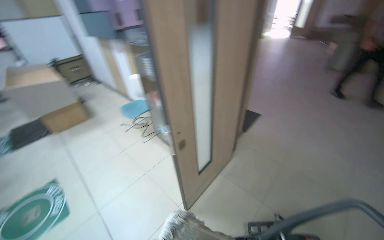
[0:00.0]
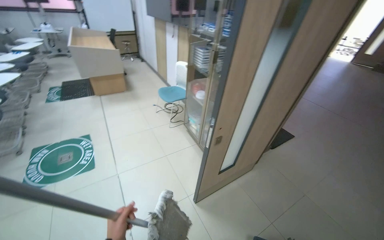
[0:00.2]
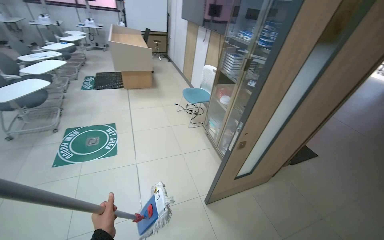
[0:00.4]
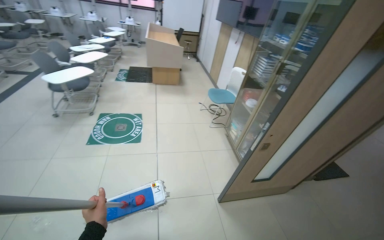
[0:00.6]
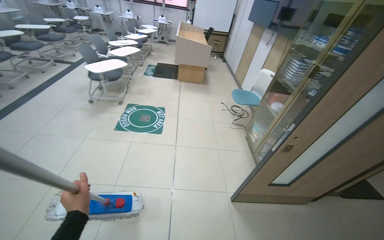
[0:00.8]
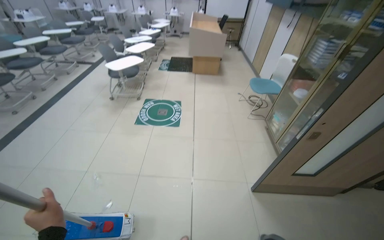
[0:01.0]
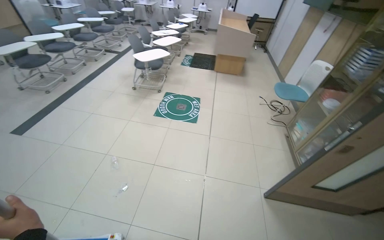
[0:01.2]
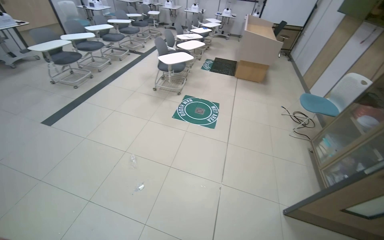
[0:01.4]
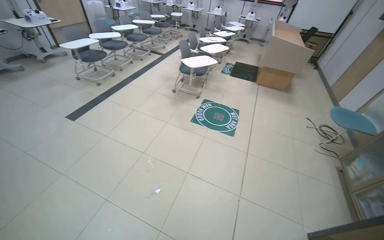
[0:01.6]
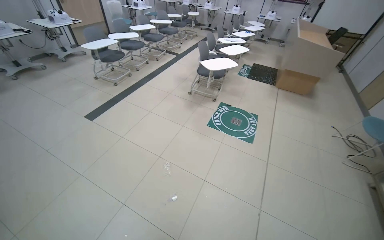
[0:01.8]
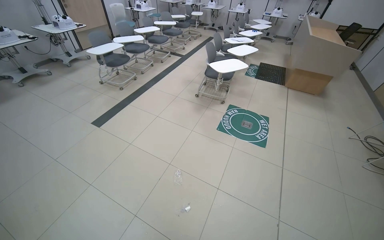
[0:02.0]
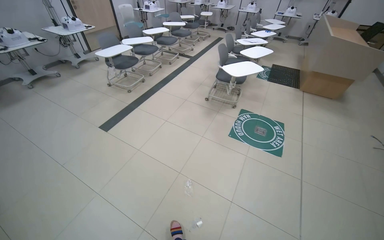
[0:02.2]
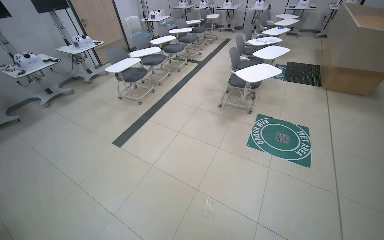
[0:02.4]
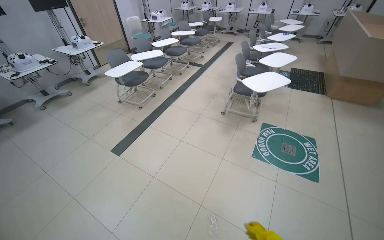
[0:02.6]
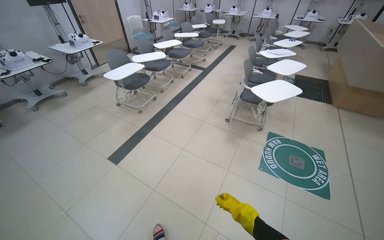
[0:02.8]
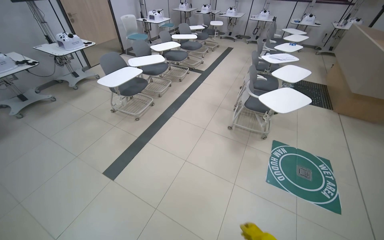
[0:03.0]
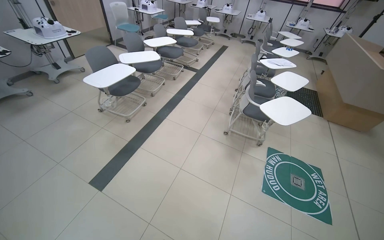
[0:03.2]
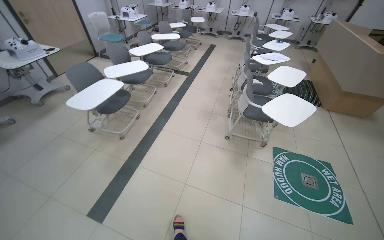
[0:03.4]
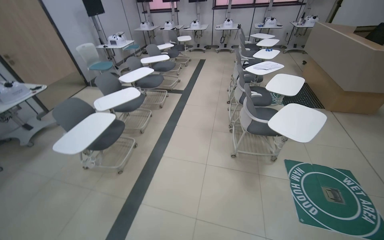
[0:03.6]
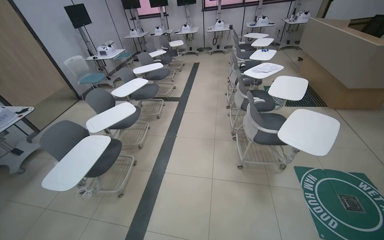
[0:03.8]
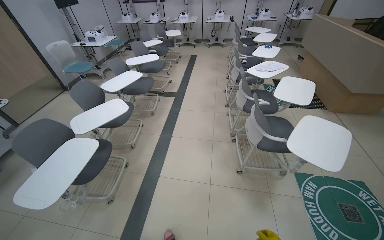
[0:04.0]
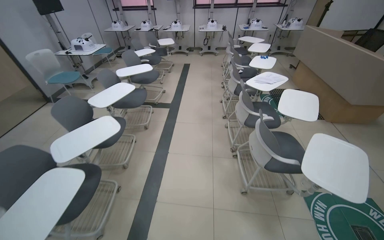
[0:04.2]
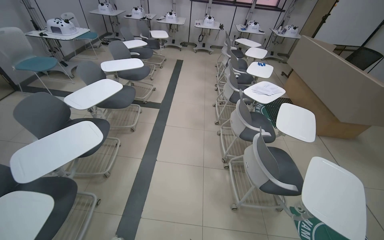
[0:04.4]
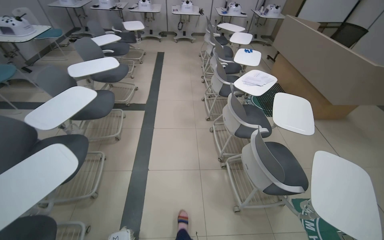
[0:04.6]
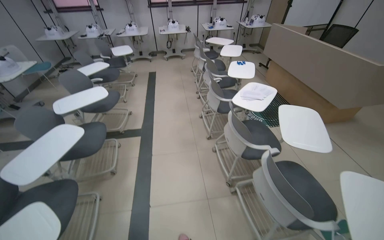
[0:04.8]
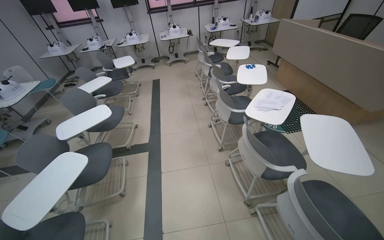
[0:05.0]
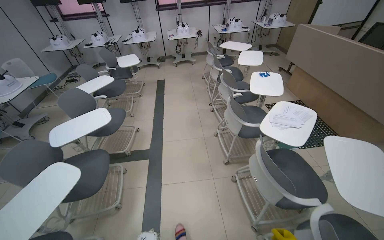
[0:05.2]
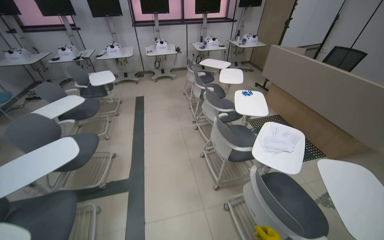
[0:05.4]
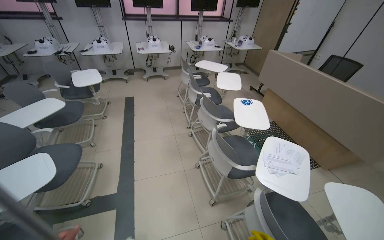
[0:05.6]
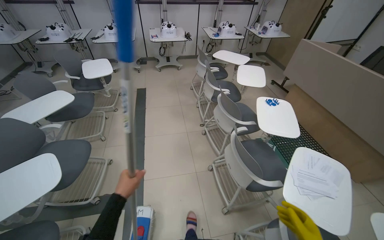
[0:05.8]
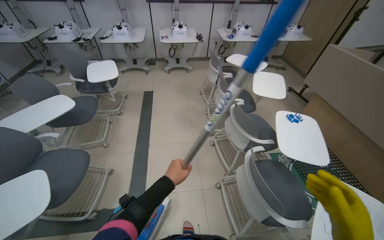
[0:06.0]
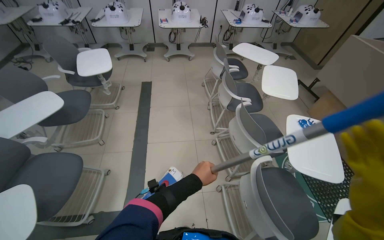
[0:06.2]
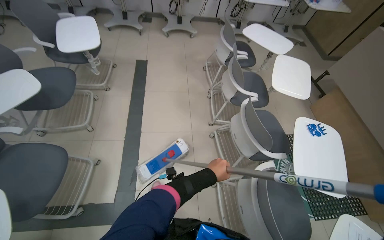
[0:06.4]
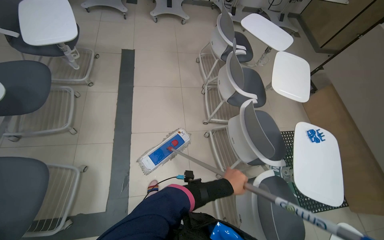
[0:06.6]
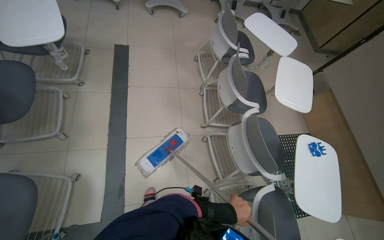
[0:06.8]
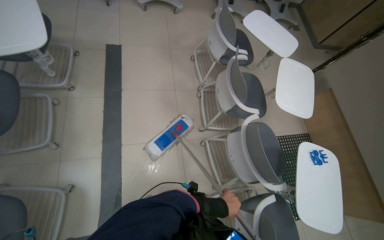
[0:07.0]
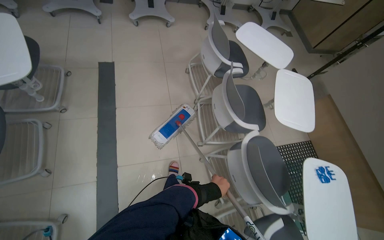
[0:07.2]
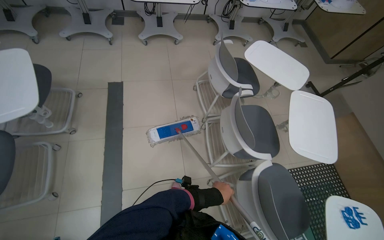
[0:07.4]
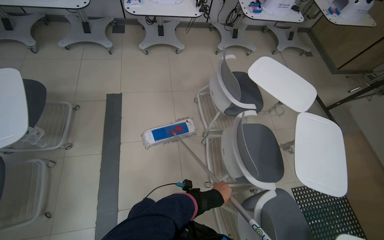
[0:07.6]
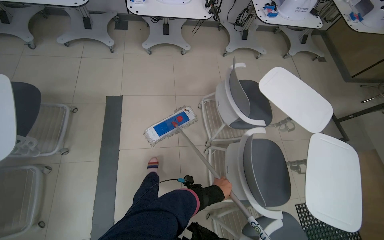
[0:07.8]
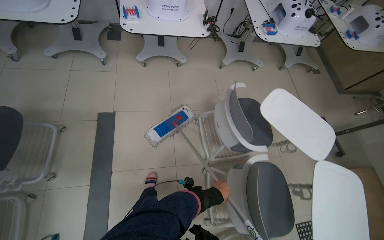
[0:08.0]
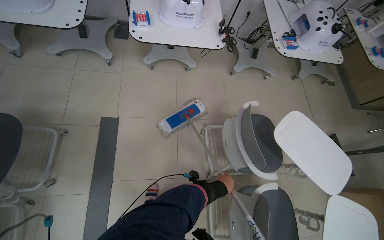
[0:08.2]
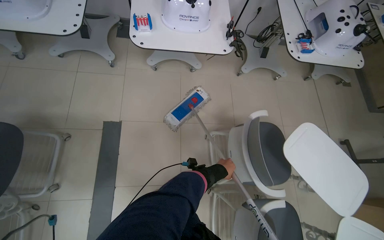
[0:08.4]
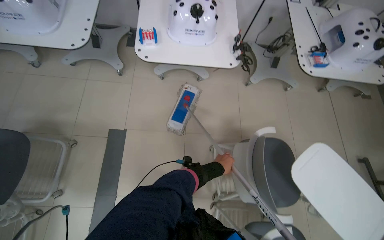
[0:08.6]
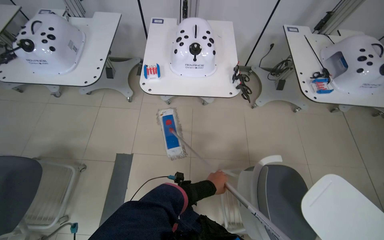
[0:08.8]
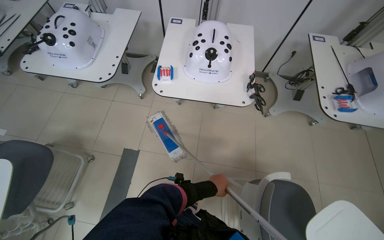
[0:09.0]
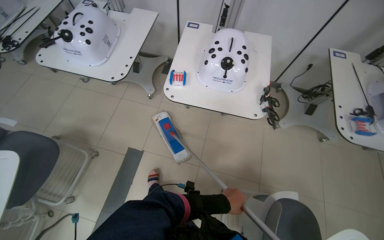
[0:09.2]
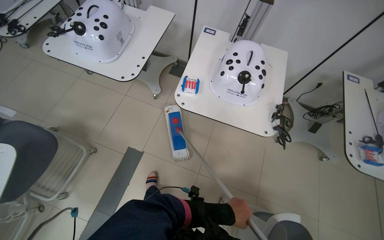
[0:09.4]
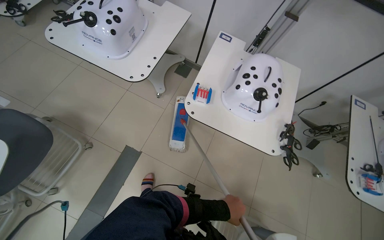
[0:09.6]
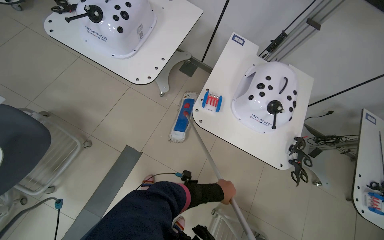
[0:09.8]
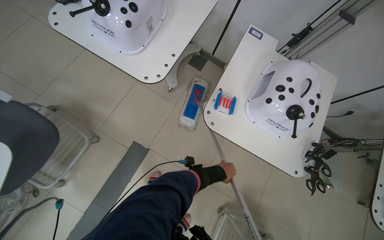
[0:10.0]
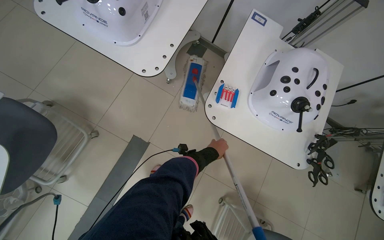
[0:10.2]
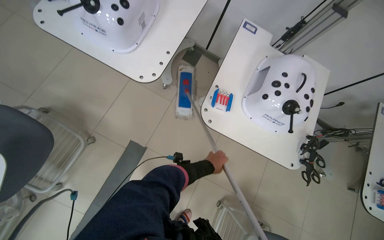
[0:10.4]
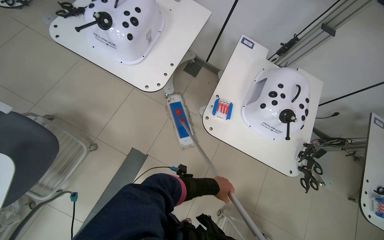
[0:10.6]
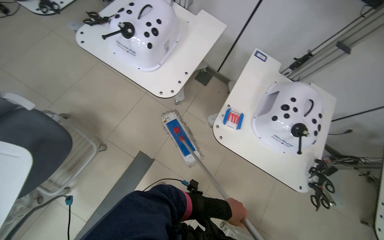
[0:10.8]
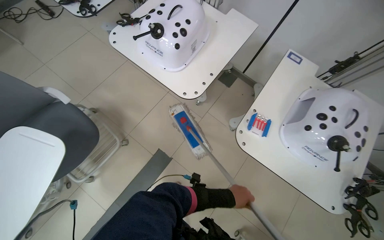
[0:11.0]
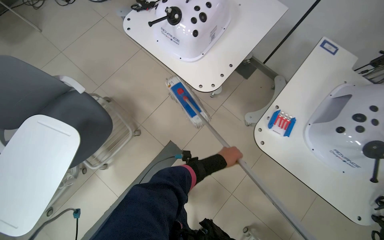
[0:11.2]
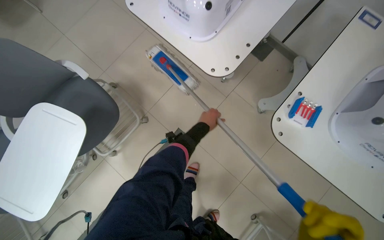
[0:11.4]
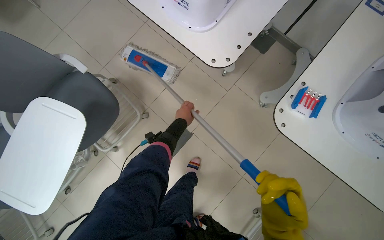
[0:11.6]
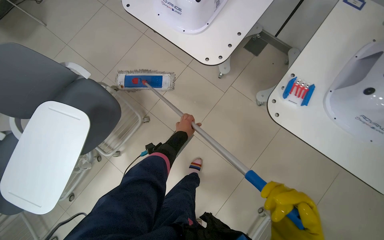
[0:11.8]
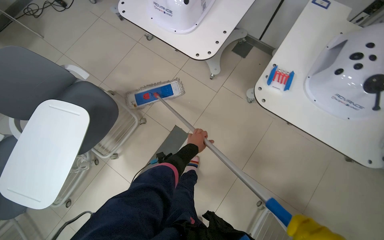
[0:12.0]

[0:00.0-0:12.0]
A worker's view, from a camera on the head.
Job: mopping floor.
The whole recording: Mopping tiled floor. The worker mops the tiled floor, moving around obstacles.
0.0 to 1.6 s: The wearer moves about 2 m. The head rotates approximately 45 degrees to the left.
1.6 to 3.0 s: The head travels approximately 1 m.
3.0 to 4.4 s: The head travels roughly 1.5 m. The wearer looks some 25 degrees further to the right.
4.4 to 6.0 s: The camera is carried some 1.5 m.
6.0 to 7.6 s: The wearer moves some 1 m. The wearer looks approximately 20 degrees further downward.
7.6 to 9.0 s: The camera travels roughly 80 cm. The head turns to the left by about 20 degrees.
9.0 to 10.4 s: The wearer moves about 50 cm.
10.4 to 12.0 s: The camera sweeps to the left, by approximately 15 degrees. The left hand moves up and down the picture over about 35 cm, changing direction 2 times.

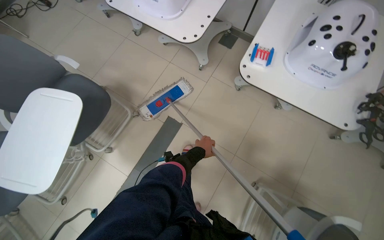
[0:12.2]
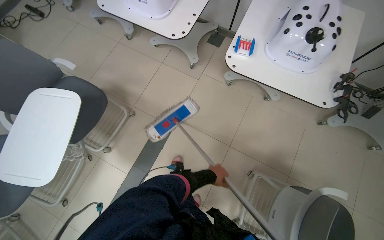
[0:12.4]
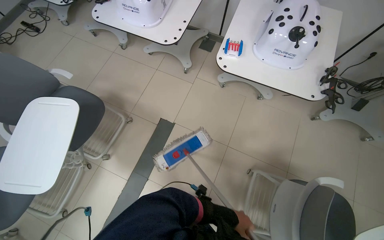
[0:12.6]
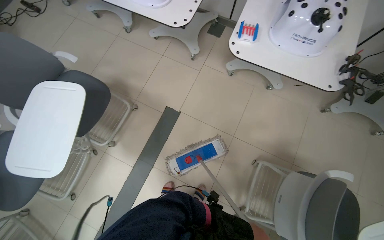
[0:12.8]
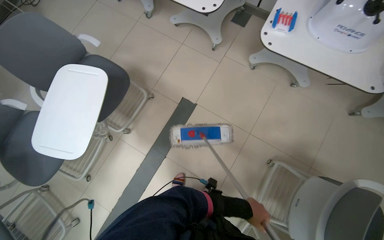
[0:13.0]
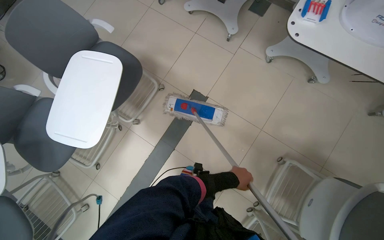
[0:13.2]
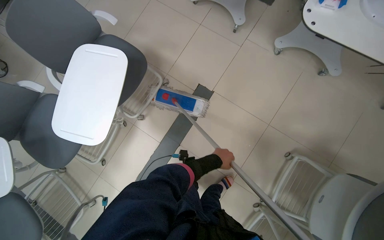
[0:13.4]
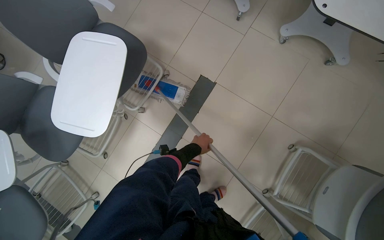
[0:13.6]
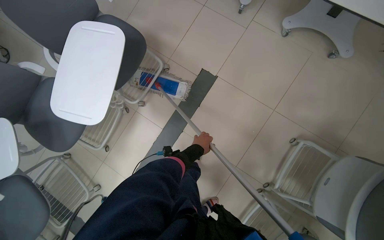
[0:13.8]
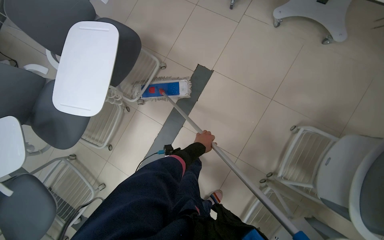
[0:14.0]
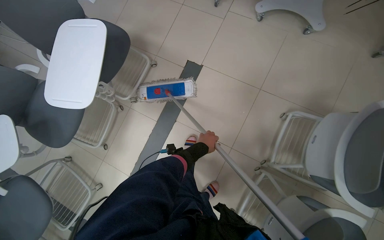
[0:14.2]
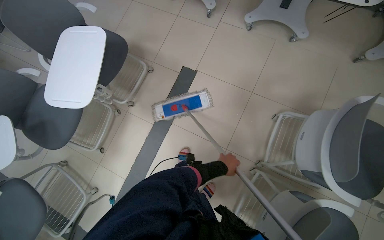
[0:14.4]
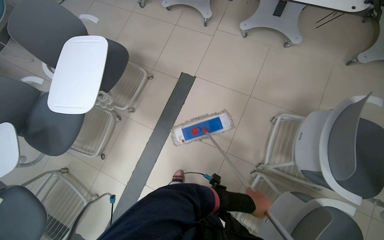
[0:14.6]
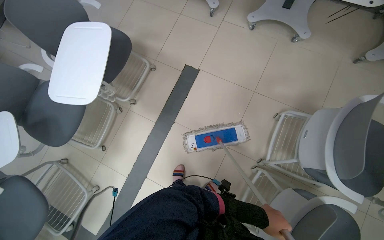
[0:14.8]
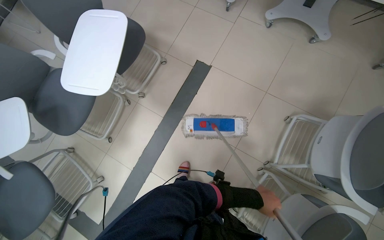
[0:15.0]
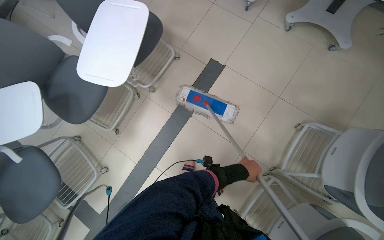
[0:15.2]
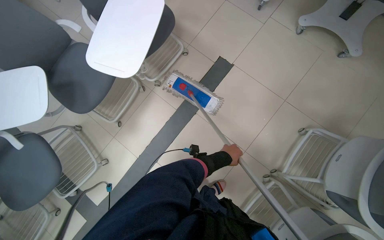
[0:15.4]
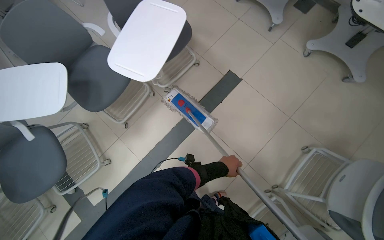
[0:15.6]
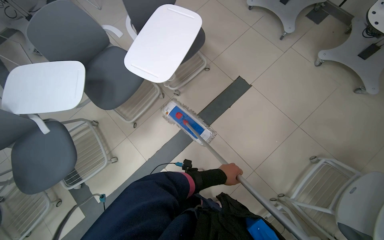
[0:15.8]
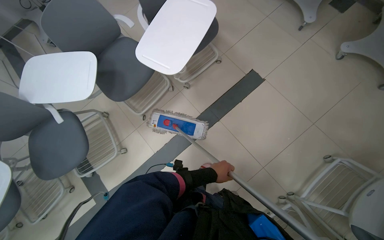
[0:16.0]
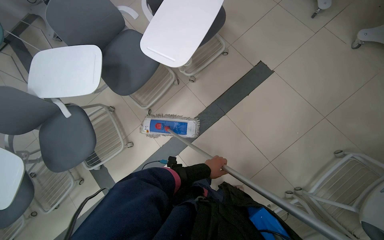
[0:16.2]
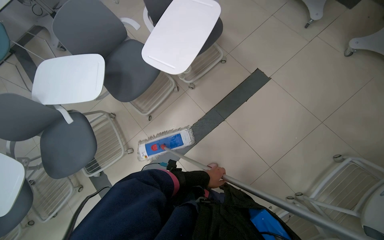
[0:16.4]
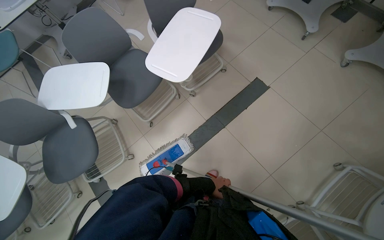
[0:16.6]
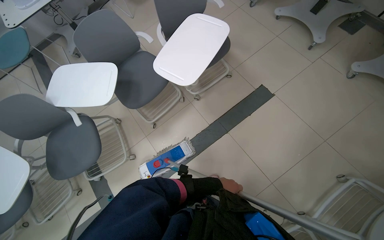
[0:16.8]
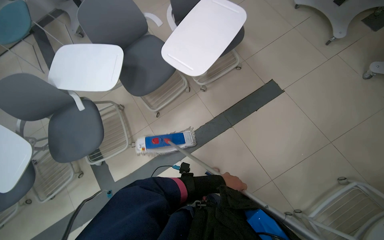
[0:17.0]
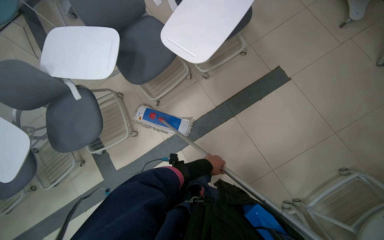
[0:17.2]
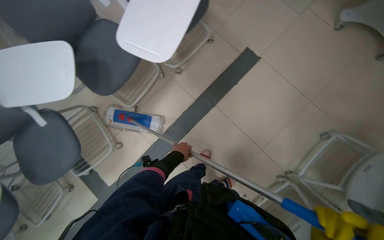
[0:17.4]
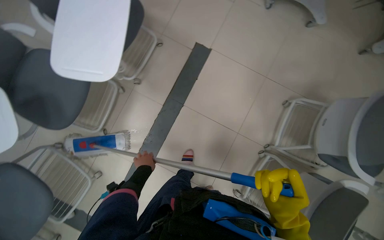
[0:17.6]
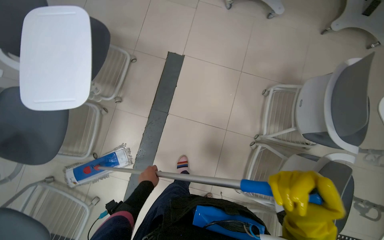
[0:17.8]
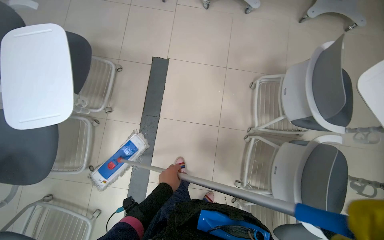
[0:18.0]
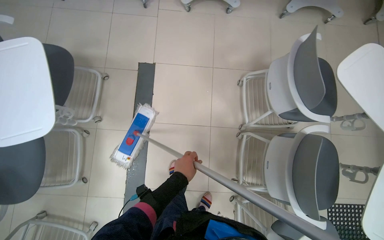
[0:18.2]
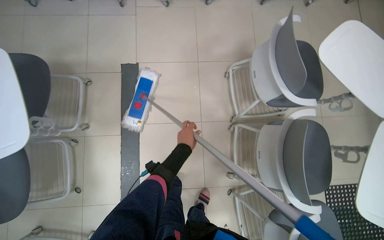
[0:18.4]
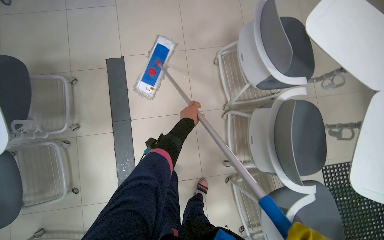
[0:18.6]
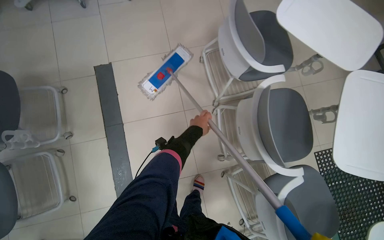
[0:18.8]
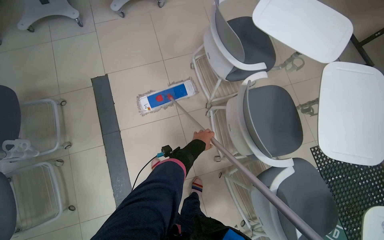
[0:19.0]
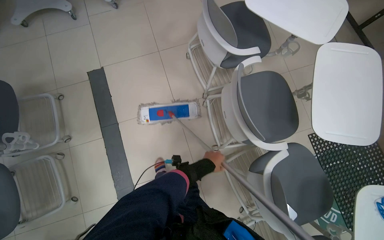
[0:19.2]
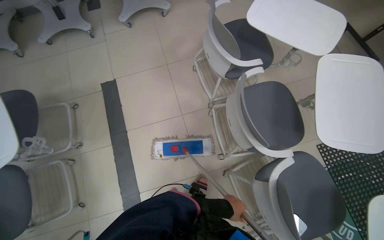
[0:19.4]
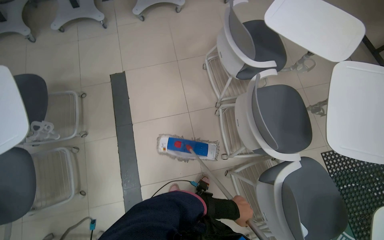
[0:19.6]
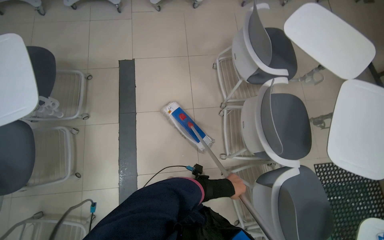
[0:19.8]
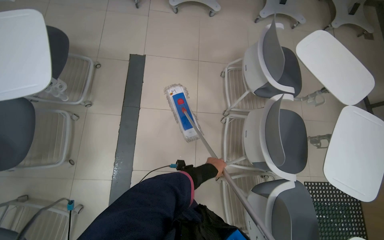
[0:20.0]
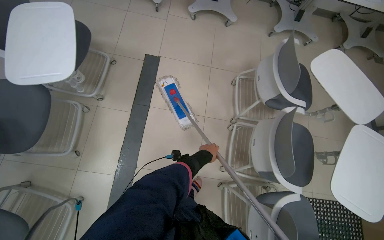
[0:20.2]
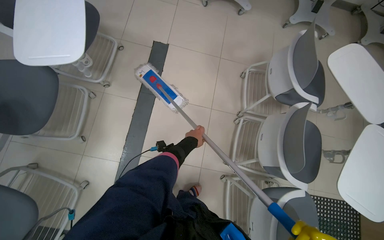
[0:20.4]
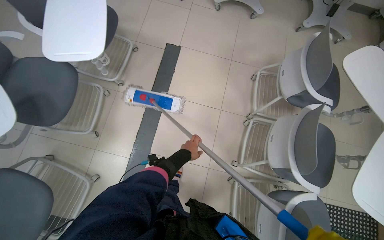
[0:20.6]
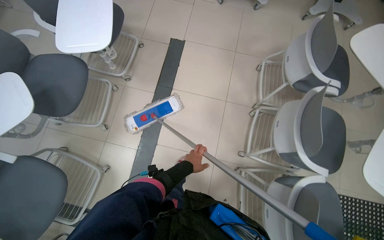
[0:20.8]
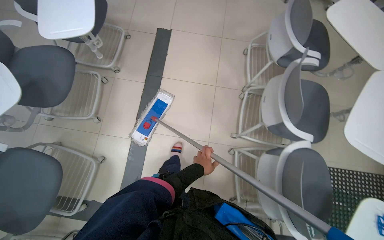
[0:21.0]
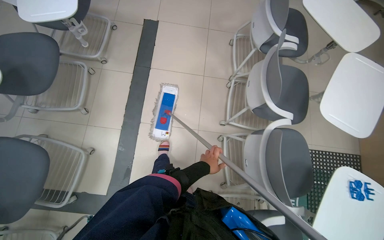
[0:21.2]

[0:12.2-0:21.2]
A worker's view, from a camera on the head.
Job: mopping floor.
The whole recording: Mopping tiled floor. The worker mops the tiled floor, moving around obstacles.
12.2 to 13.8 s: The left hand goes down the picture and returns, about 40 cm each way.
13.8 to 15.2 s: The left hand heads down the picture, to the right and nearer to the camera, covering some 35 cm.
15.2 to 16.6 s: The left hand goes some 30 cm to the left.
16.6 to 18.2 s: The head rotates some 50 degrees to the right.
18.2 to 19.8 s: The left hand moves up and down the picture over some 35 cm, changing direction 2 times.
19.8 to 21.2 s: The wearer moves approximately 40 cm.
